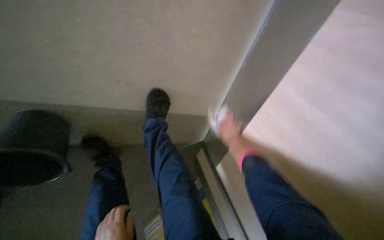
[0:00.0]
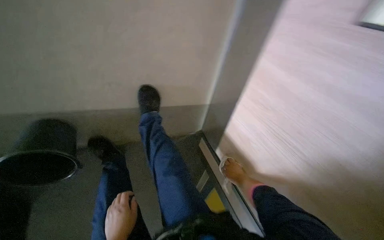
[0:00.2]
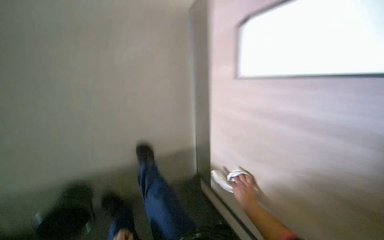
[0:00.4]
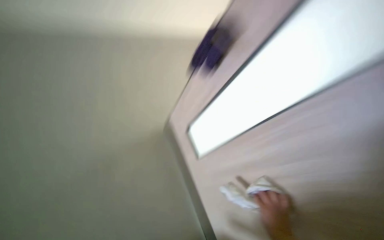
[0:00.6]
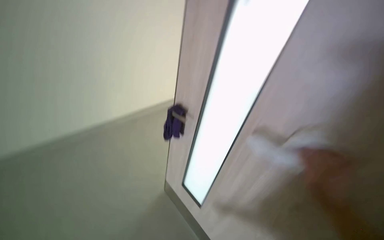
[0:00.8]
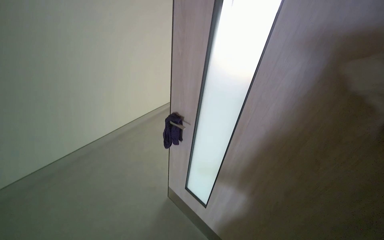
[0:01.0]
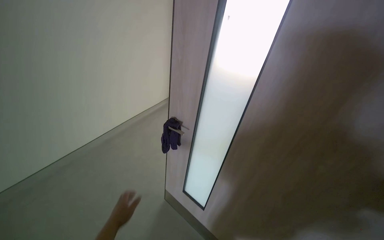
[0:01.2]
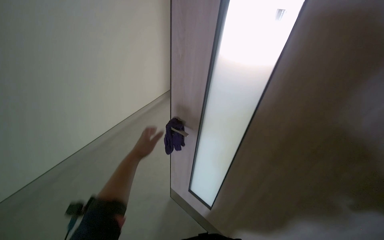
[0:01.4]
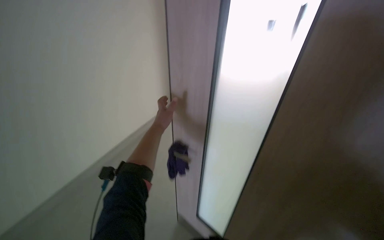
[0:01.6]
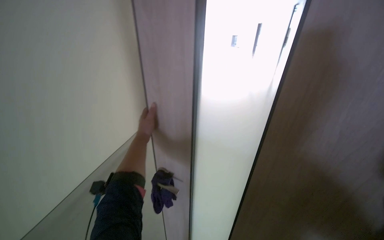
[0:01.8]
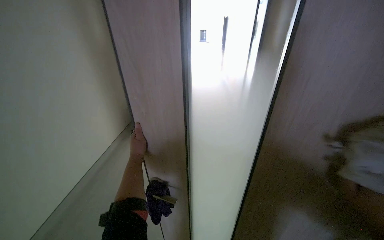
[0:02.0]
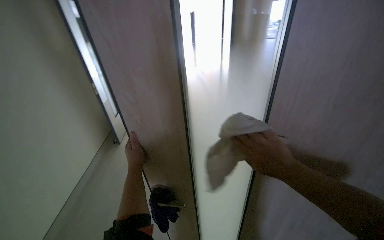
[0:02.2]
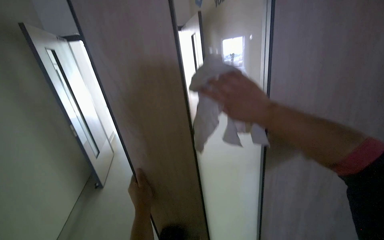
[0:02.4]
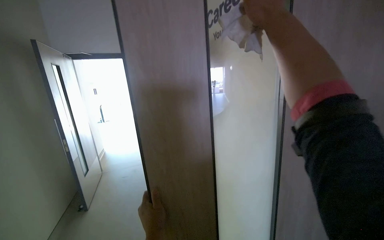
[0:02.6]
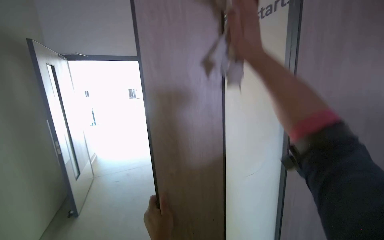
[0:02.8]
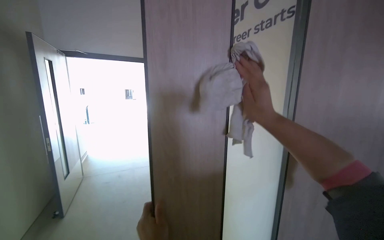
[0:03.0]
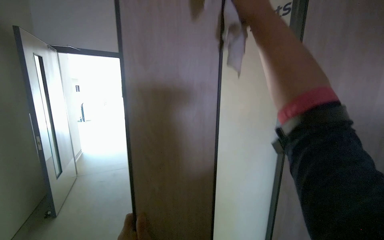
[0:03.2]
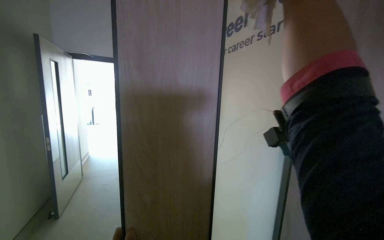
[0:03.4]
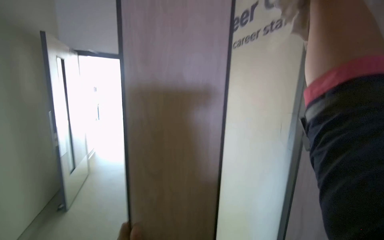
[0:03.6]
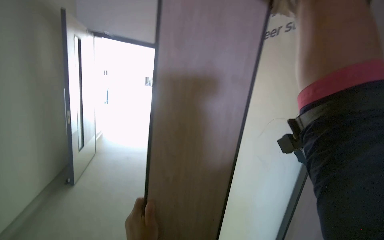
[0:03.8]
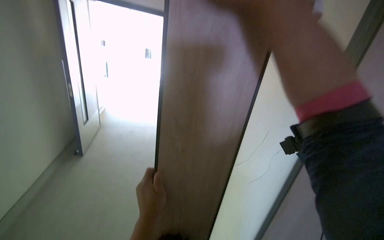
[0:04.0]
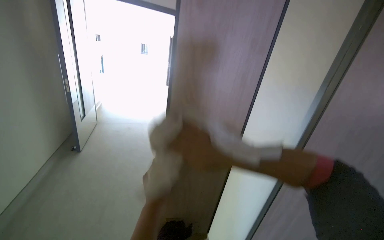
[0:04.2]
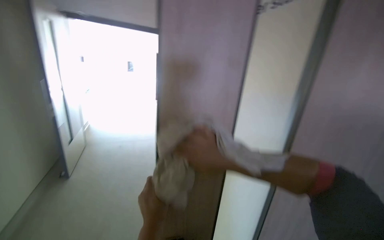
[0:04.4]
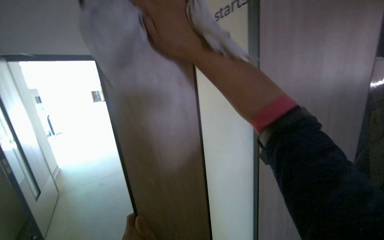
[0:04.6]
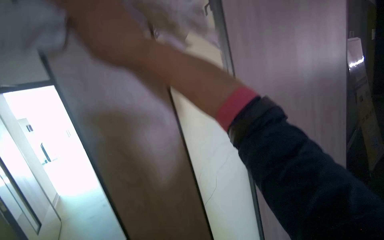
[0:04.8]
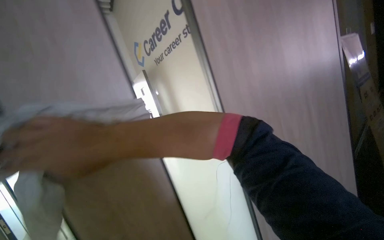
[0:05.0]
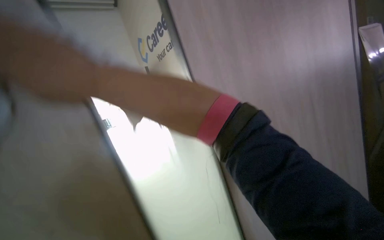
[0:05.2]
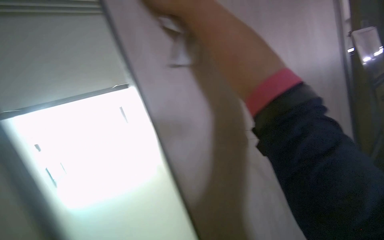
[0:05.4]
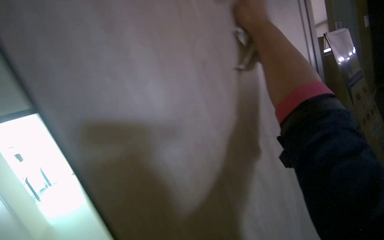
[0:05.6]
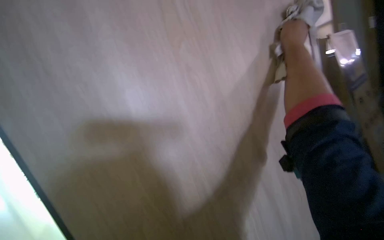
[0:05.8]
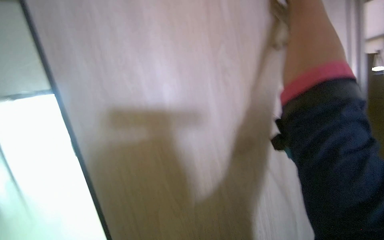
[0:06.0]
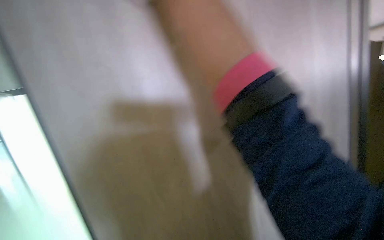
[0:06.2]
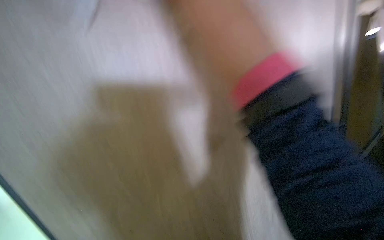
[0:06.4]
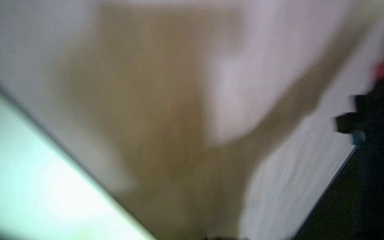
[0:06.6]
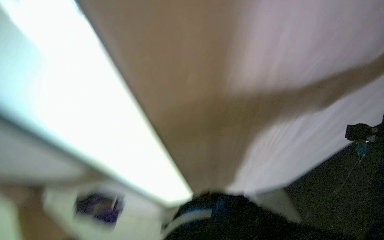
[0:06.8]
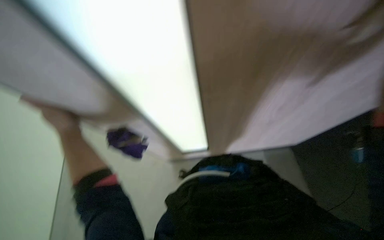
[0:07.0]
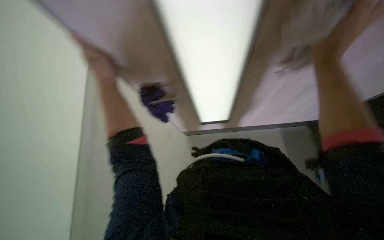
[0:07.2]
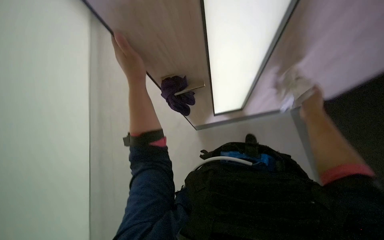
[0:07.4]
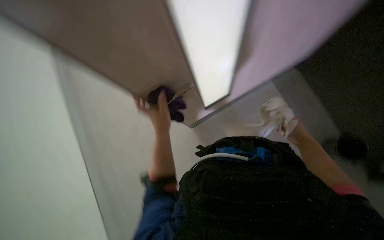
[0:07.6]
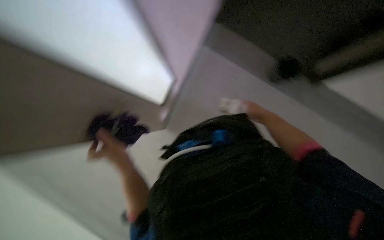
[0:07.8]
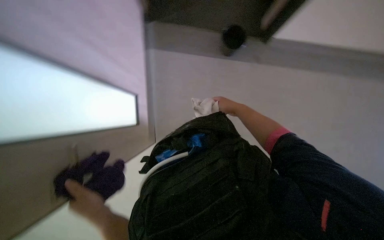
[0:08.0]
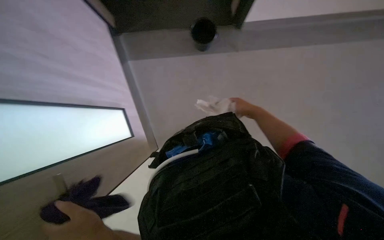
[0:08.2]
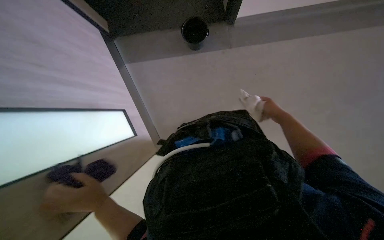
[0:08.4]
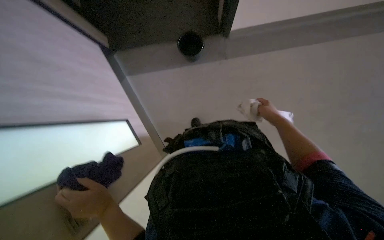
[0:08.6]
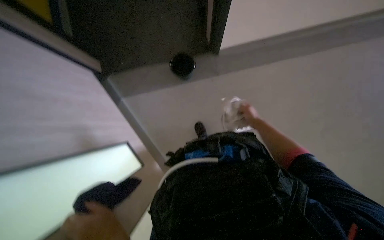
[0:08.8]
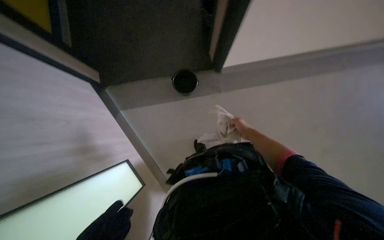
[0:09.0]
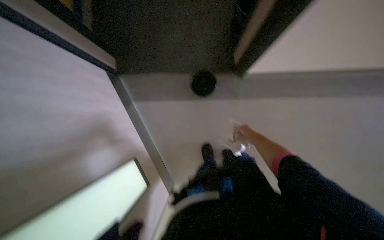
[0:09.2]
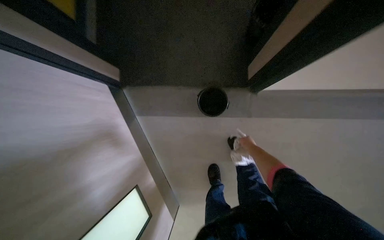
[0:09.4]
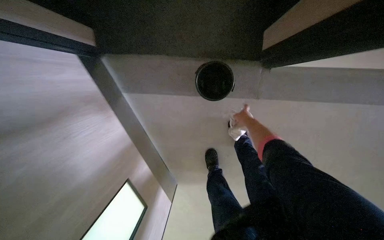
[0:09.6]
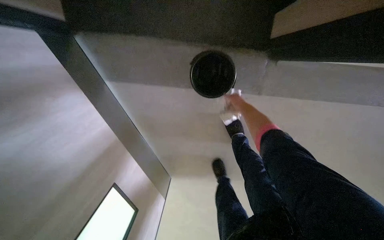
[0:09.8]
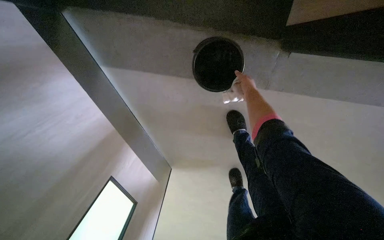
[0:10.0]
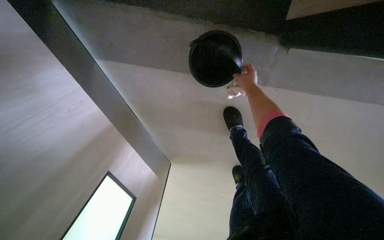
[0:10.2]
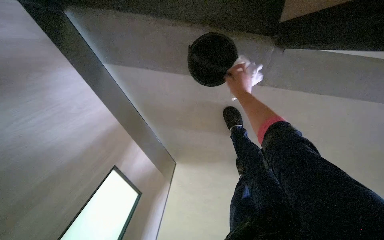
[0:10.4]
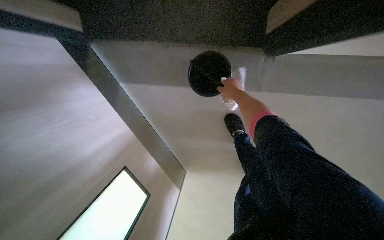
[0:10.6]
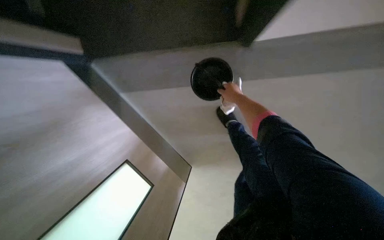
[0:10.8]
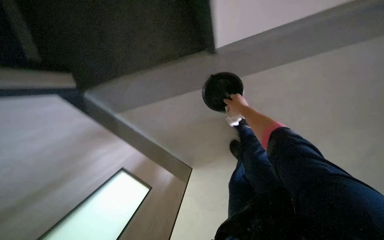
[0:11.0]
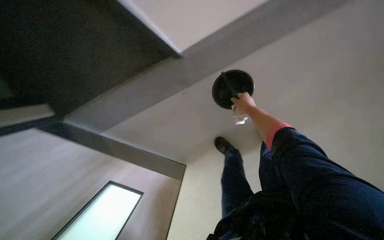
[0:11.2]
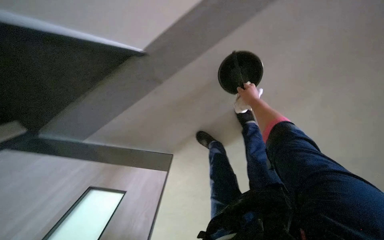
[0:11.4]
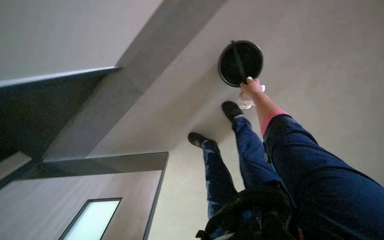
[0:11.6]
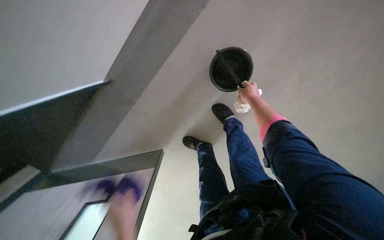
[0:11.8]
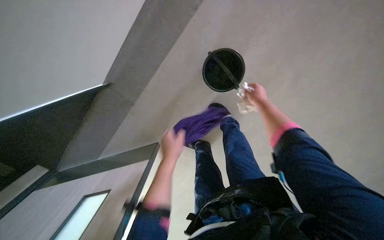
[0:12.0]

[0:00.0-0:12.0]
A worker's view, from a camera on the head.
Job: wiping surfaces.
The whole recording: Wiping office doors. Wipes the surface of an office door with a cloth.
0:01.6 to 0:03.0: The view tilts roughly 35 degrees upward.
0:06.0 to 0:07.6: The wearer's head swings roughly 25 degrees to the left. The view tilts approximately 30 degrees downward.
0:07.6 to 0:09.0: The wearer's head swings roughly 40 degrees to the right. The wearer looks about 15 degrees further upward.
0:09.0 to 0:10.4: The head travels about 40 cm. The view tips downward by approximately 25 degrees.
0:10.4 to 0:12.0: The right hand shifts some 30 cm to the right.

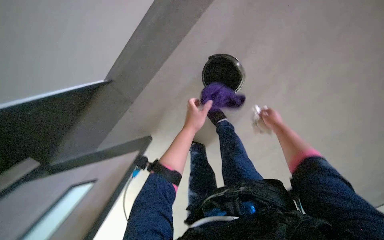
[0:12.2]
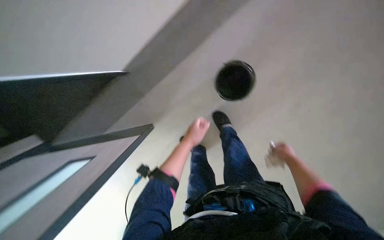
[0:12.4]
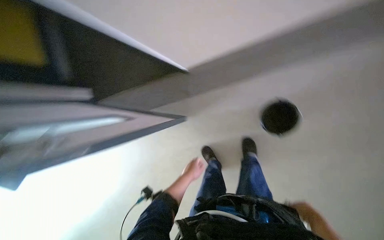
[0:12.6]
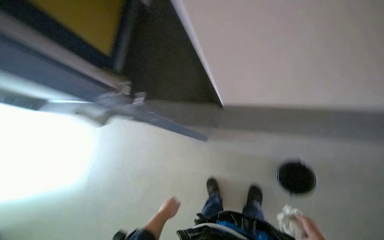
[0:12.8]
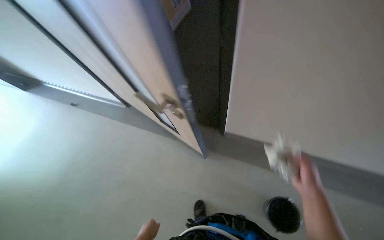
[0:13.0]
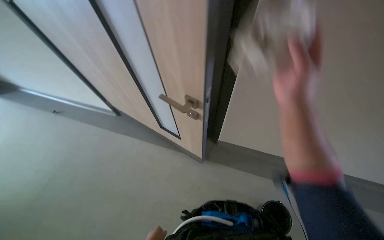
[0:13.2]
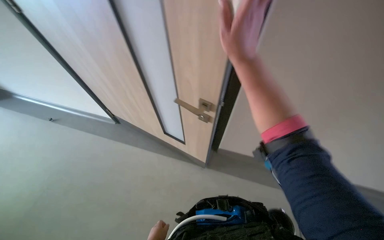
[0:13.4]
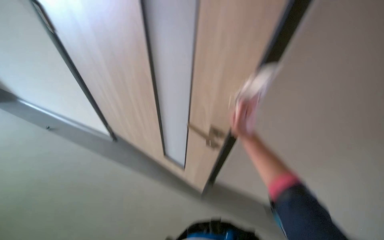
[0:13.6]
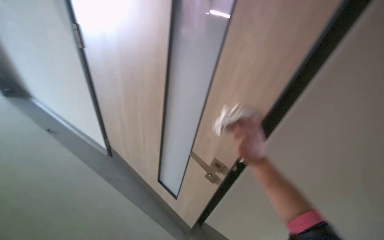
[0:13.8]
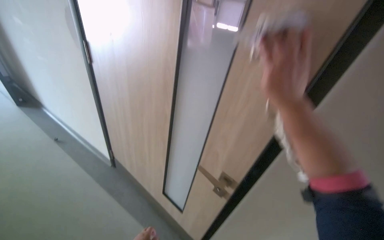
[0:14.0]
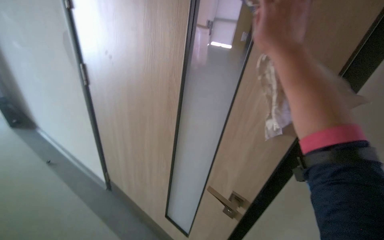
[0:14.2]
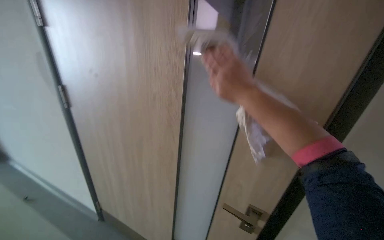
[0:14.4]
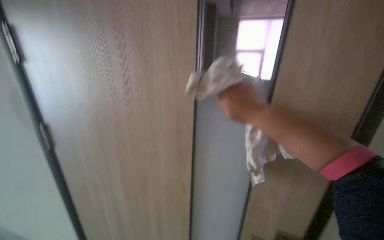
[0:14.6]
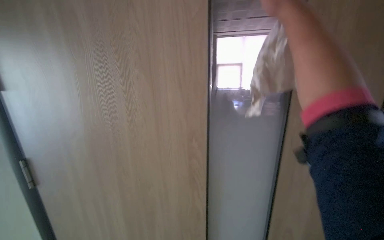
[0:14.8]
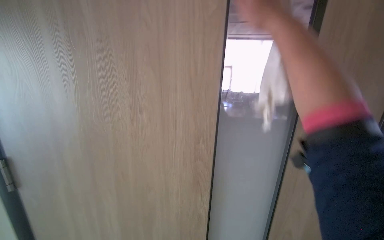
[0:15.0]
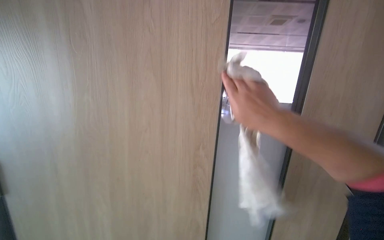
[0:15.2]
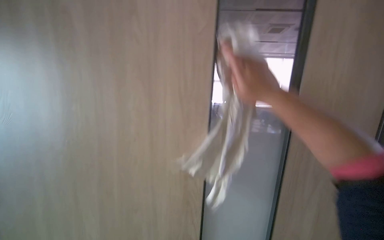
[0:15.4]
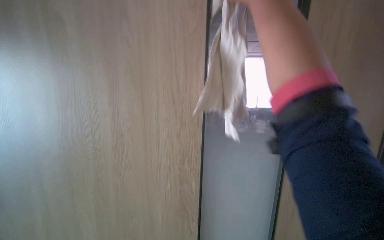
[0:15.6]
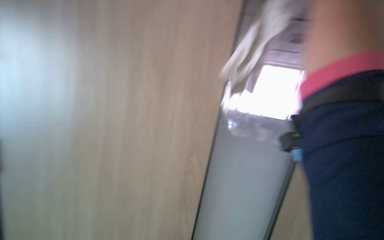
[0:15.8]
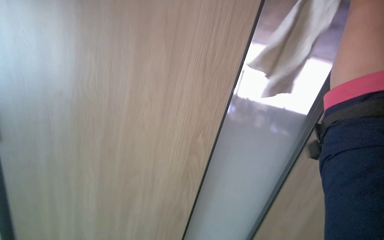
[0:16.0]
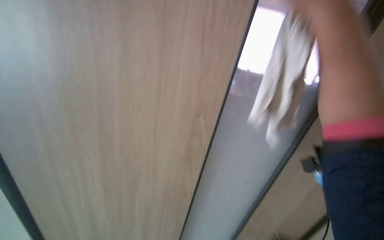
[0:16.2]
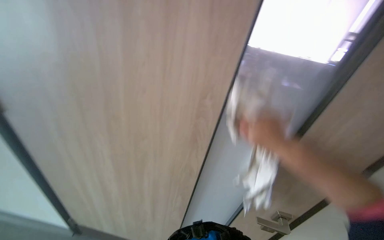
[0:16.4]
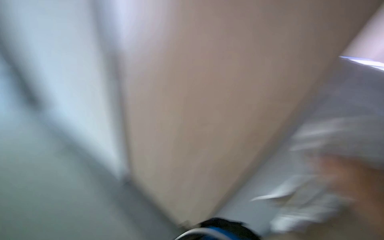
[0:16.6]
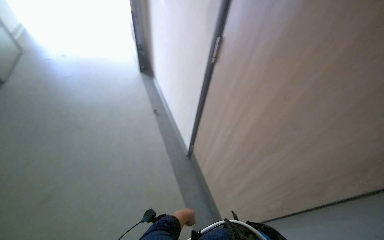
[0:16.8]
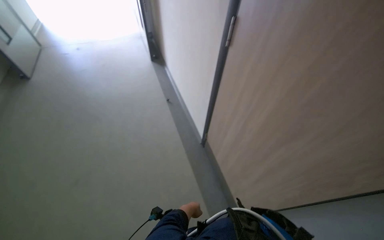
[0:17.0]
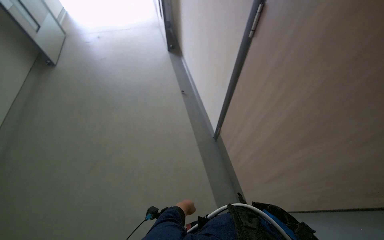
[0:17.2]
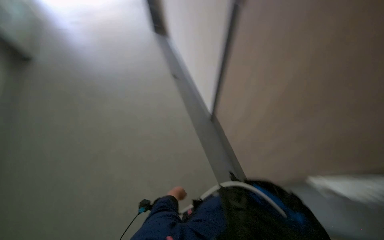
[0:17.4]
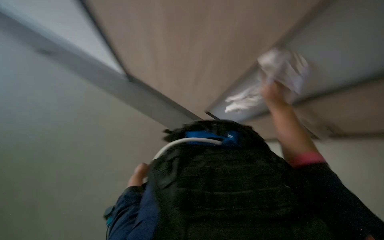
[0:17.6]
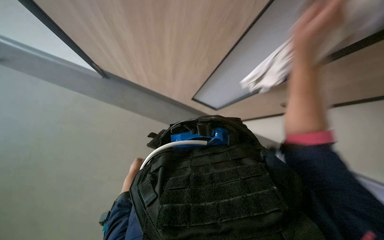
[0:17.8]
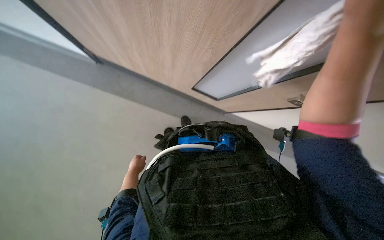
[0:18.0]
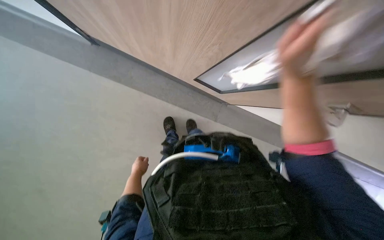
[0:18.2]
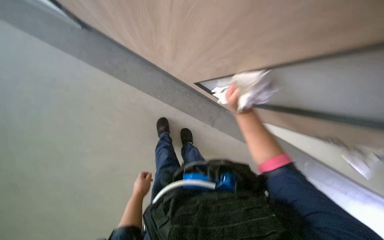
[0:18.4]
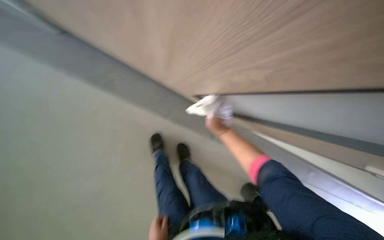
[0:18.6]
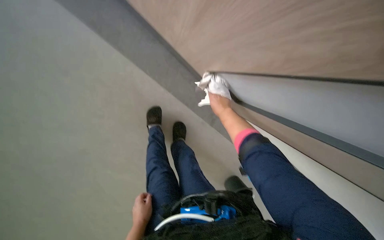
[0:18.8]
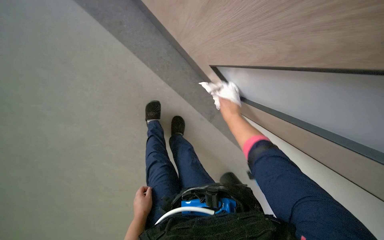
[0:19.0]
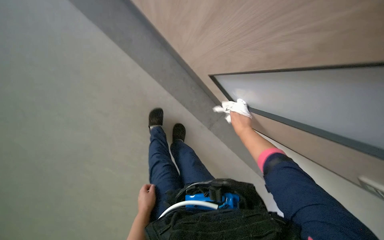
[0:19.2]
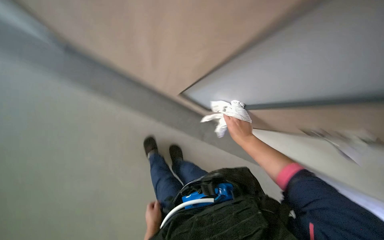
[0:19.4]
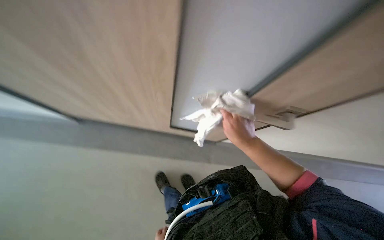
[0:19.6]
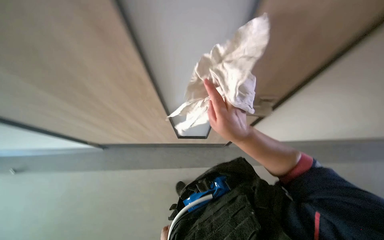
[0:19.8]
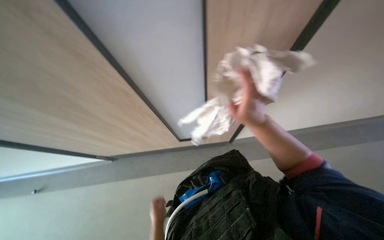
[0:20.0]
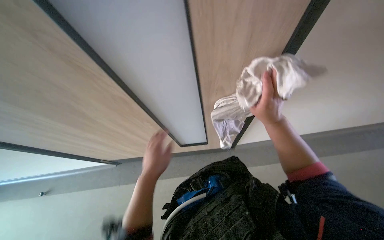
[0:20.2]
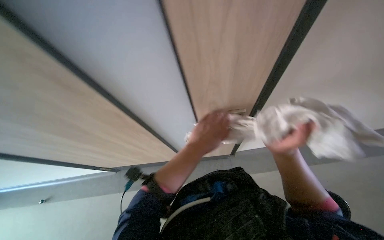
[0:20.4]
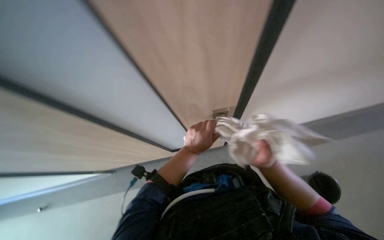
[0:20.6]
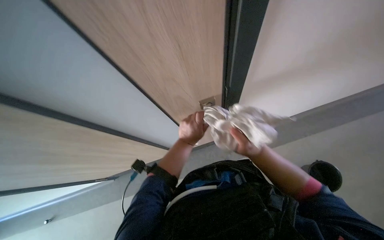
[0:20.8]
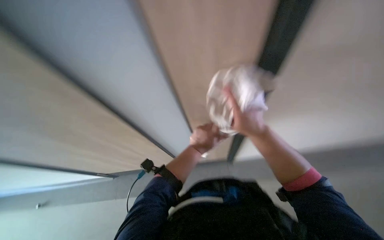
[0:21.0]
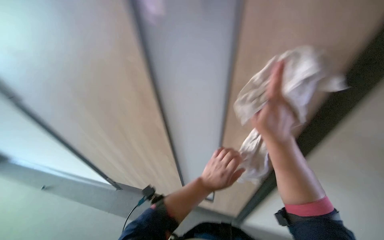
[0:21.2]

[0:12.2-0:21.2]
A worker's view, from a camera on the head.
Job: wiping surfaces.
The whole recording: Wiping office doors. Wipes the surface of an office door with a cloth.
0:12.2 to 0:13.8: The head travels approximately 50 cm. The view tilts roughly 50 degrees upward. The scene turns roughly 60 degrees clockwise in the picture.
0:13.8 to 0:15.2: The head turns to the right by some 25 degrees. The view tilts roughly 25 degrees upward. The right hand swings up and down the picture, roughly 30 cm each way, with 3 reversals.
0:16.6 to 0:18.2: The wearer looks about 15 degrees further downward.
0:18.2 to 0:19.8: The camera is aimed about 25 degrees further to the right. The wearer looks roughly 30 degrees further upward.
0:19.8 to 0:21.2: The right hand moves to the right, some 10 cm, and travels farther from the camera and back again, approximately 40 cm each way.
